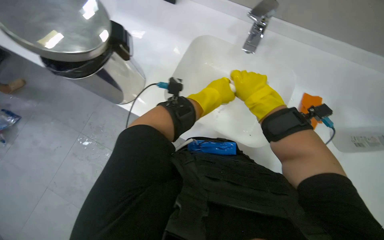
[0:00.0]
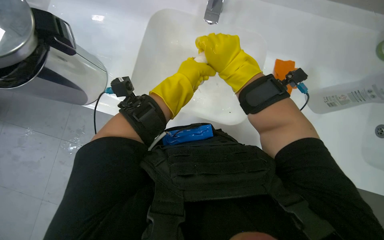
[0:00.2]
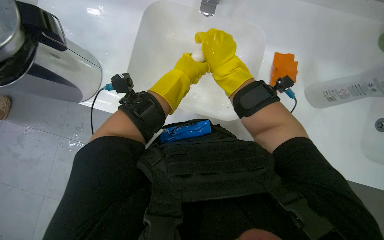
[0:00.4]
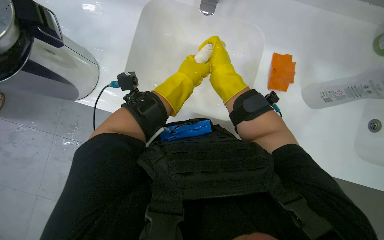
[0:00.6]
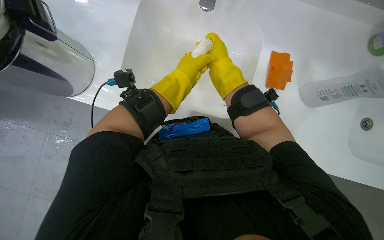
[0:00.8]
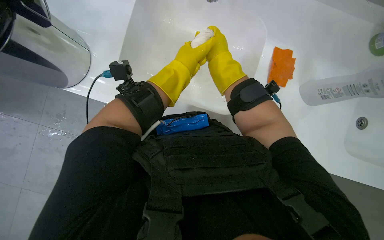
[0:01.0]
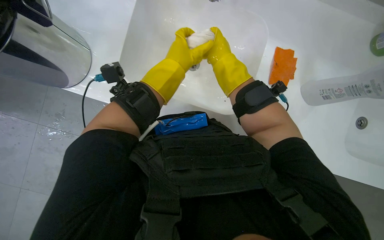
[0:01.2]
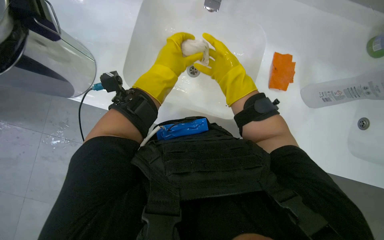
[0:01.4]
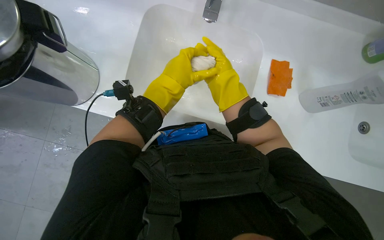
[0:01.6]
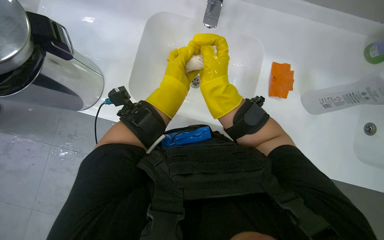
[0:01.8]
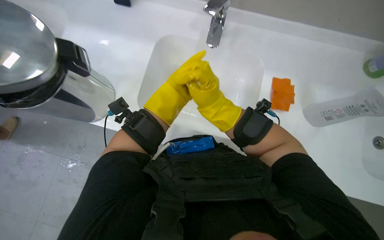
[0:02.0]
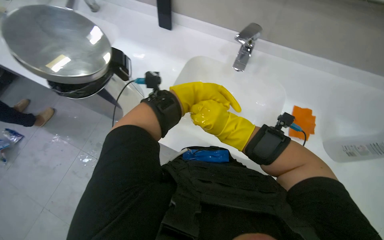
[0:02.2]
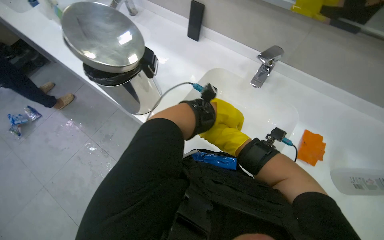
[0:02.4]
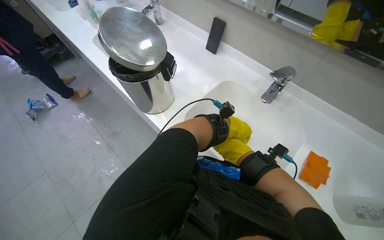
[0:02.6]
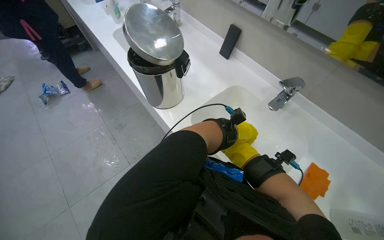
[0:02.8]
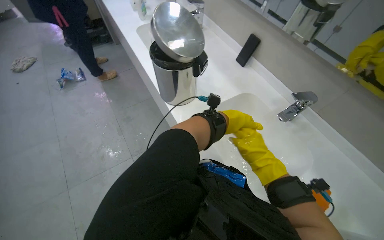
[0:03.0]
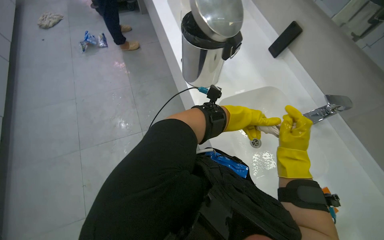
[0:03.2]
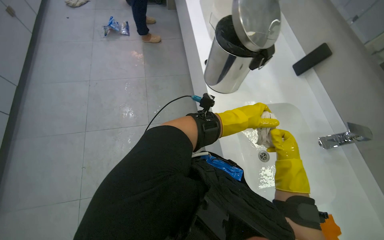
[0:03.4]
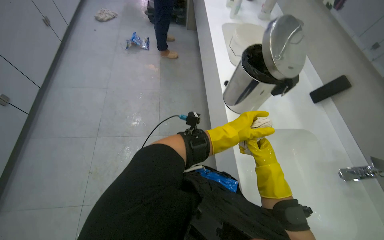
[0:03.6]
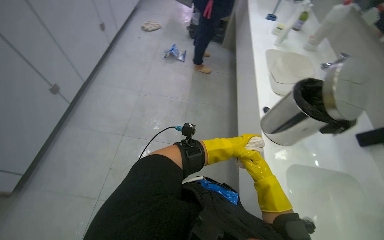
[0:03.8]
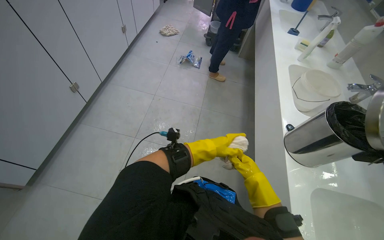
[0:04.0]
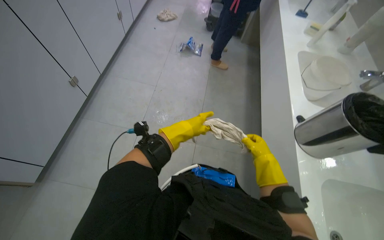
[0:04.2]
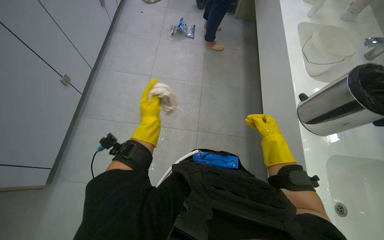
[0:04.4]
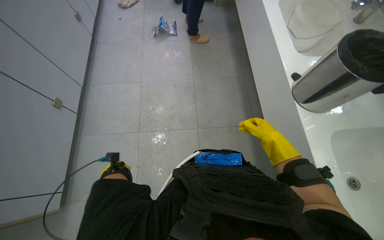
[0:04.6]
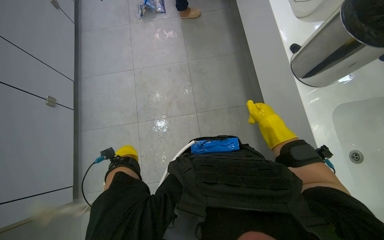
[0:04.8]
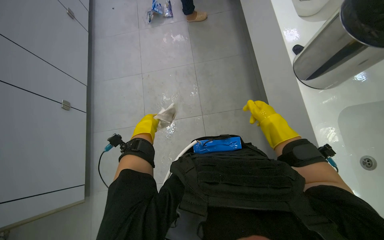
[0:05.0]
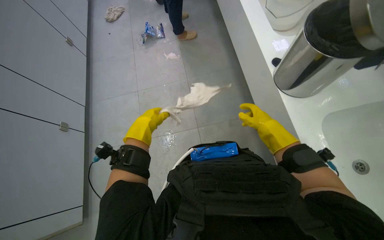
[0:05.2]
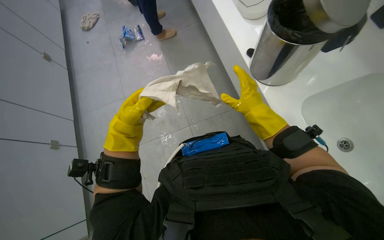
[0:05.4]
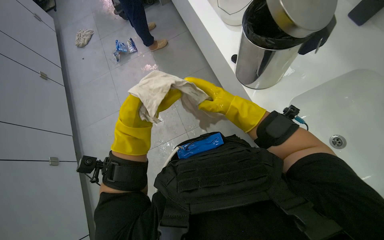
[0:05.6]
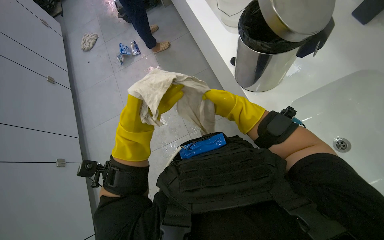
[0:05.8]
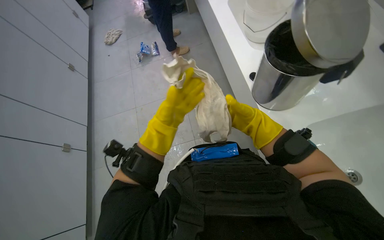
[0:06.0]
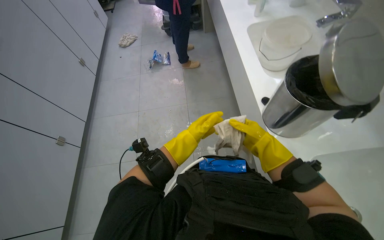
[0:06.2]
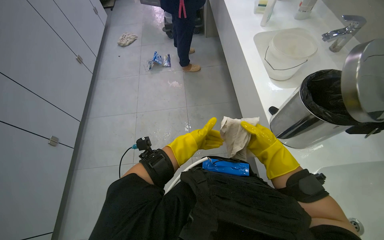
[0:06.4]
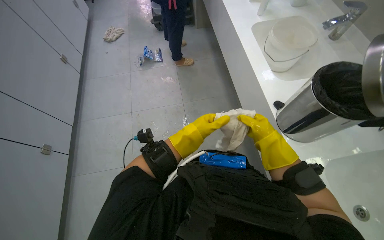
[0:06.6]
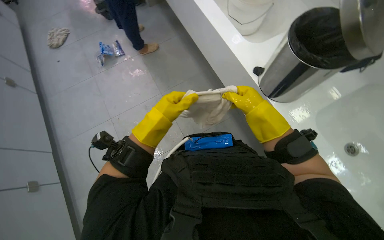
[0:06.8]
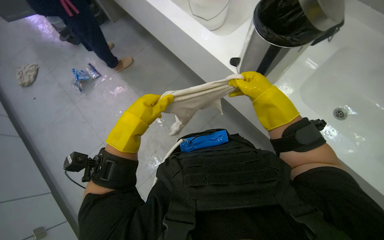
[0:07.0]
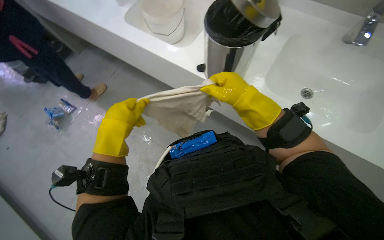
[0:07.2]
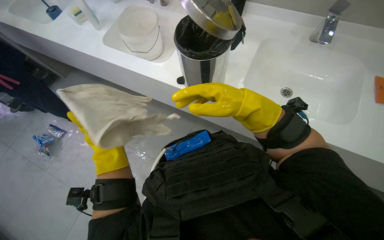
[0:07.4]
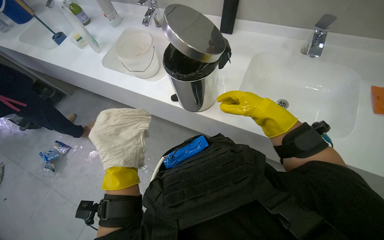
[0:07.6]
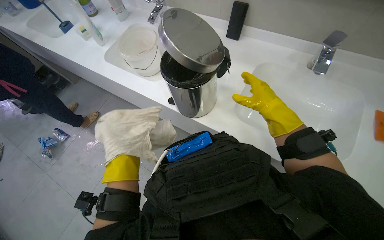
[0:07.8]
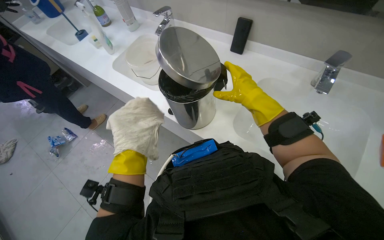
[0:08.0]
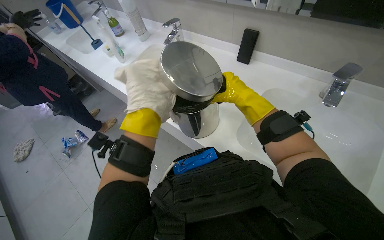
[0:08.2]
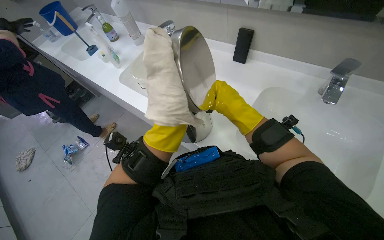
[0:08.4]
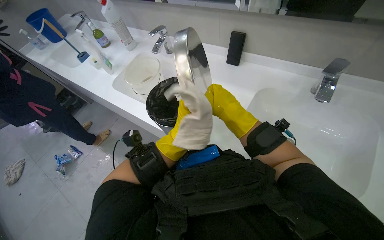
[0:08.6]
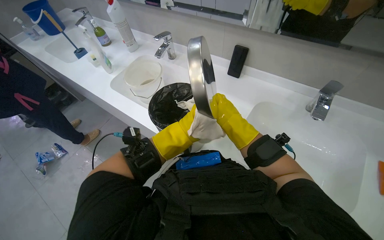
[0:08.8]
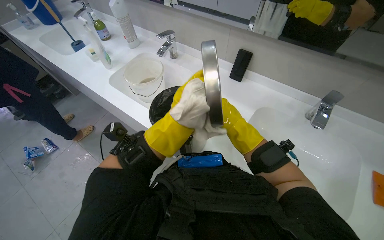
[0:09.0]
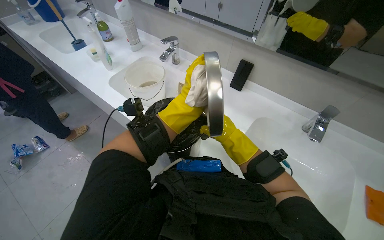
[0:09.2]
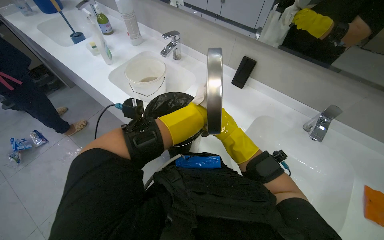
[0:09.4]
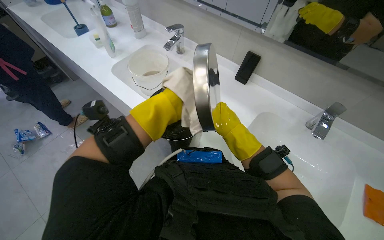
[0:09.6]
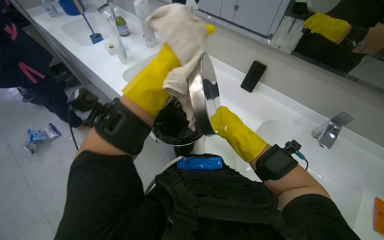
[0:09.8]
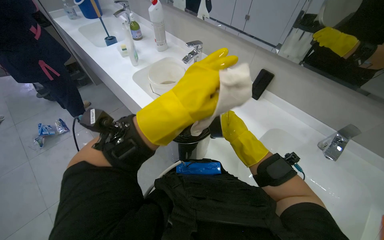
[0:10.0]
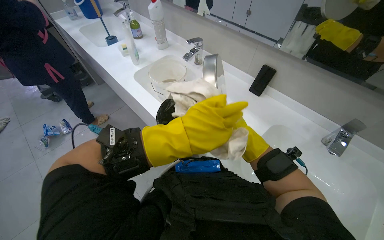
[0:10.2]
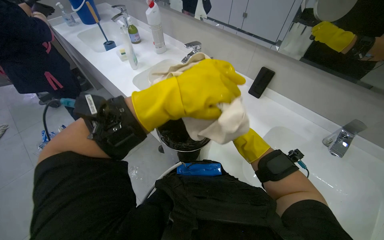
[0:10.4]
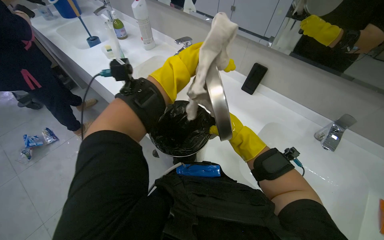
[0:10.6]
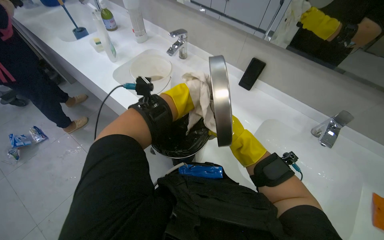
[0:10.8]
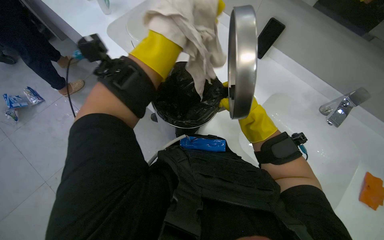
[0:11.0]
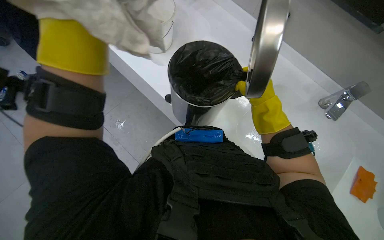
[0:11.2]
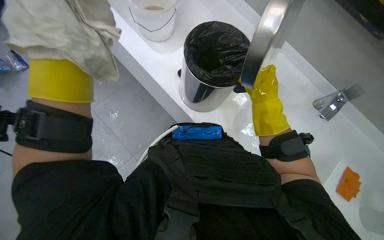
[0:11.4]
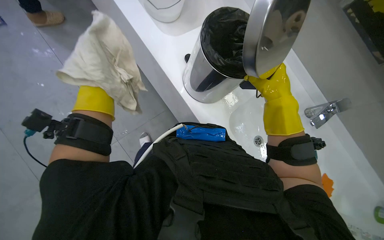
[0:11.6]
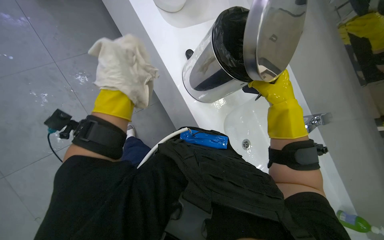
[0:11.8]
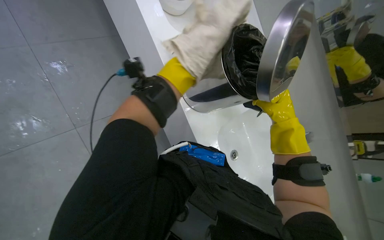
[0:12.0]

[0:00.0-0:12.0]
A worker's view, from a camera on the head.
Job: preparing cleaning supplies.
The whole recording: Washing cloth and wiping bin. The worker washes a cleaning cloth and then uses it to wipe the lid of a trash bin.
0:01.6 to 0:03.0: The head rotates approximately 45 degrees to the left. The view tilts approximately 25 degrees upward.
0:03.0 to 0:04.4: The camera travels some 40 cm. The wearer's head swings roughly 35 degrees to the left.
0:04.4 to 0:06.0: Everything in view rotates roughly 25 degrees counterclockwise. The right hand goes nearer and farther, about 25 cm each way, reversing 2 times.
0:06.0 to 0:07.6: The head rotates approximately 50 degrees to the right.
0:09.0 to 0:10.4: The right hand goes about 25 cm to the right and farther from the camera.
0:10.4 to 0:12.0: The view tips downward by roughly 25 degrees. The right hand is displaced nearer to the camera by roughly 10 cm.

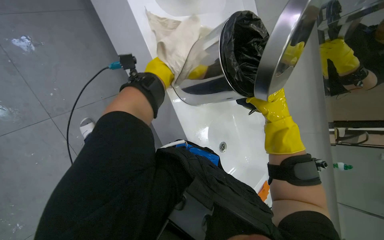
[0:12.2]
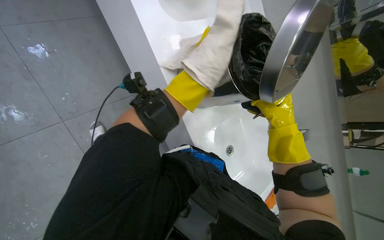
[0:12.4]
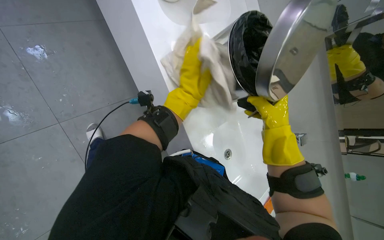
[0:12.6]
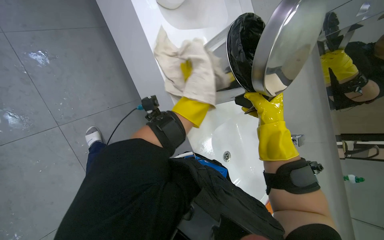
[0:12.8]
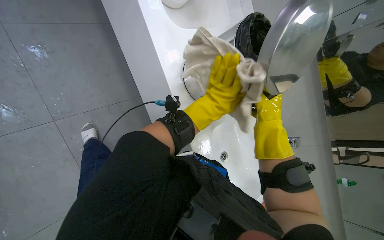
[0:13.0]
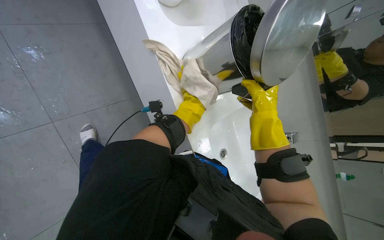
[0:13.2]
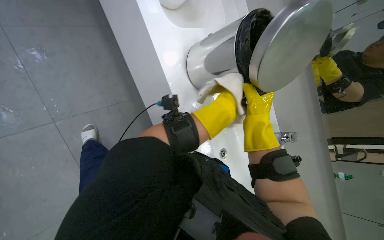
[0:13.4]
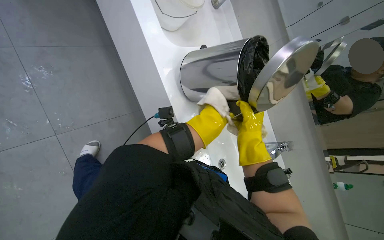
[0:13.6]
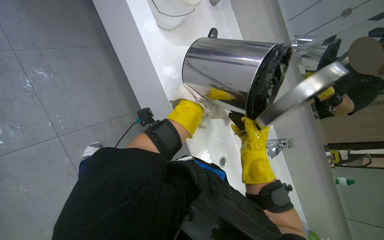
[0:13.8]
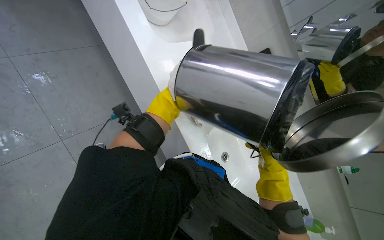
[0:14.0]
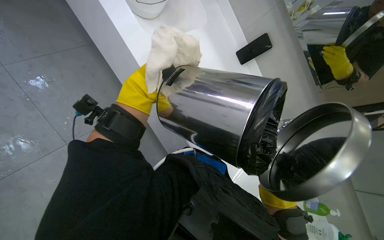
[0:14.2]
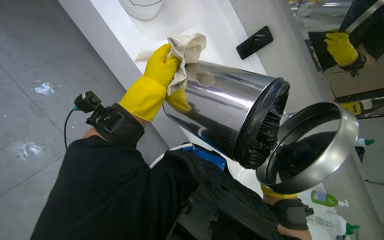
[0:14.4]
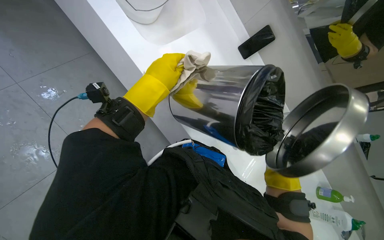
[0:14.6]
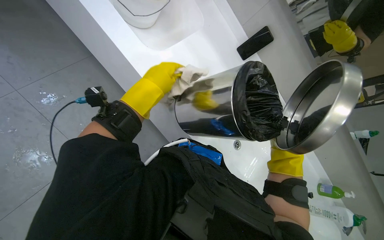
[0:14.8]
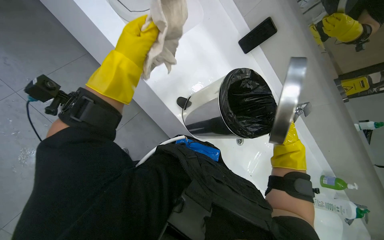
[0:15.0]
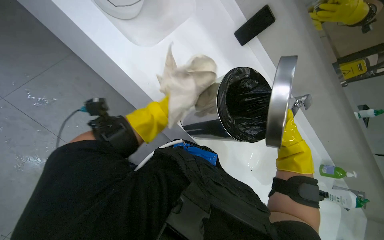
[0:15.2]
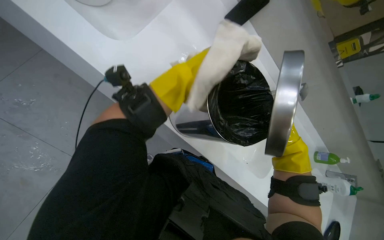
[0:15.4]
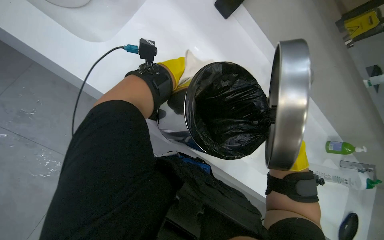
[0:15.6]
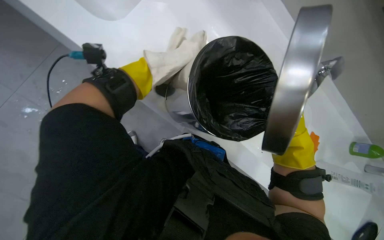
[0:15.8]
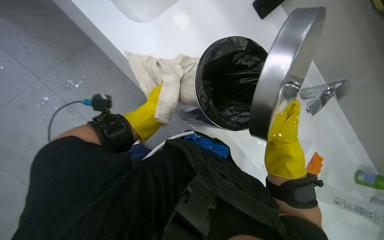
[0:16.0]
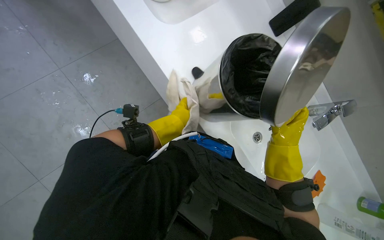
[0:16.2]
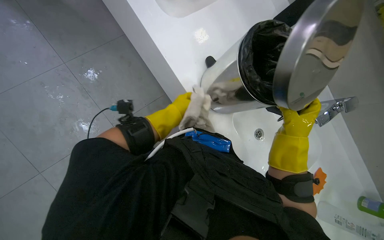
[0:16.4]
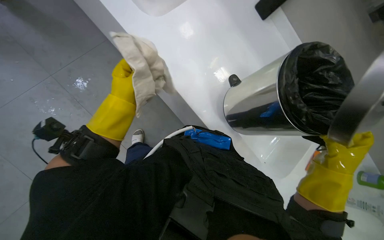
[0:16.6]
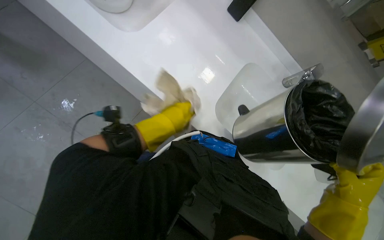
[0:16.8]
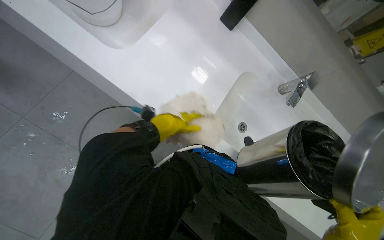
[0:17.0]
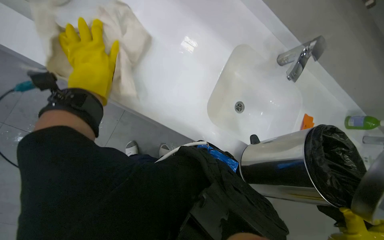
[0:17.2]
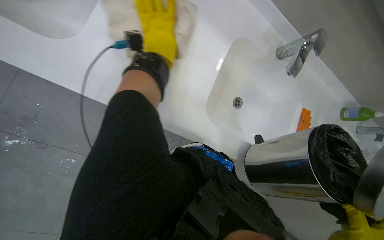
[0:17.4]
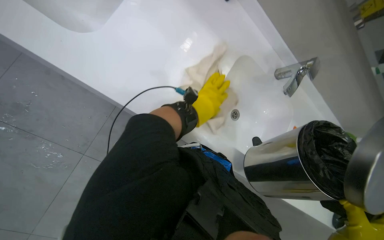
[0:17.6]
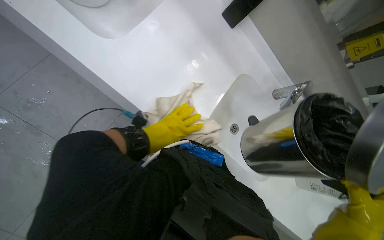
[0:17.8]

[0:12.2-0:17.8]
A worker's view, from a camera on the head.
Job: preparing cleaning supplies.
The whole recording: Washing cloth and wiping bin. The worker washes a cleaning cloth and then uses it to wipe the lid of a trash bin.
0:12.2 to 0:13.6: The left hand is displaced to the right and down the picture by some 20 cm; the right hand travels to the left by roughly 10 cm.
0:13.6 to 0:15.0: The left hand travels up the picture and nearer to the camera by approximately 20 cm; the right hand is displaced to the right by roughly 30 cm, and goes down the picture and returns, some 30 cm each way.
0:15.0 to 0:16.4: The camera pitches downward, by some 20 degrees.

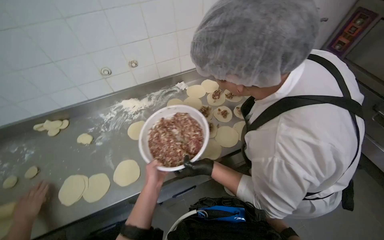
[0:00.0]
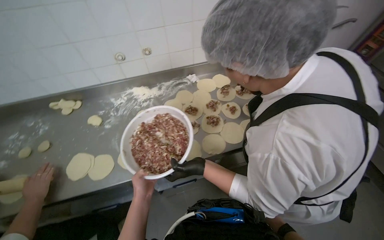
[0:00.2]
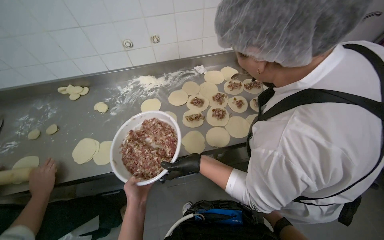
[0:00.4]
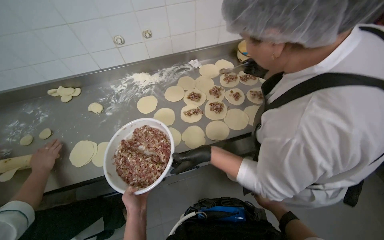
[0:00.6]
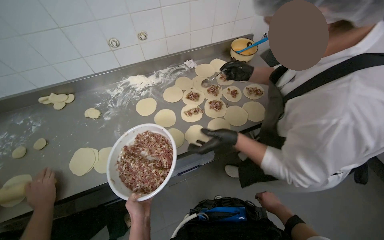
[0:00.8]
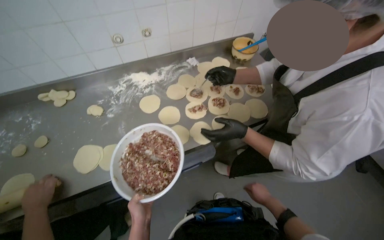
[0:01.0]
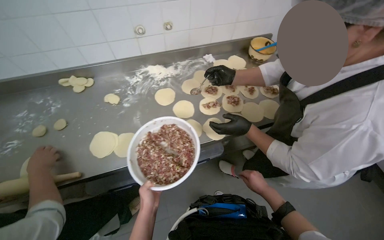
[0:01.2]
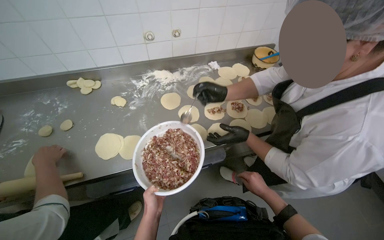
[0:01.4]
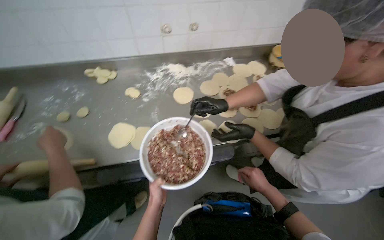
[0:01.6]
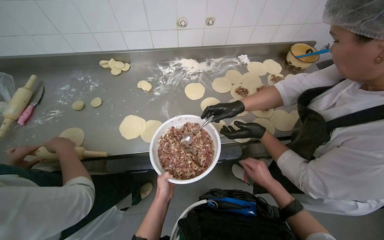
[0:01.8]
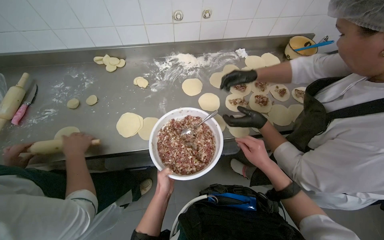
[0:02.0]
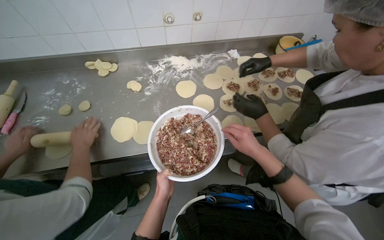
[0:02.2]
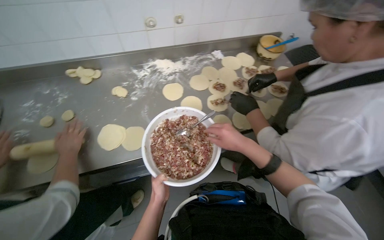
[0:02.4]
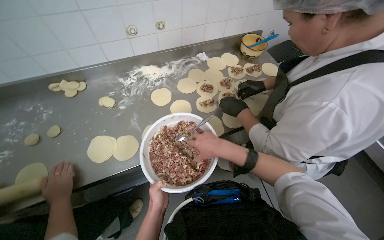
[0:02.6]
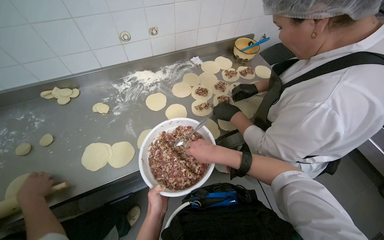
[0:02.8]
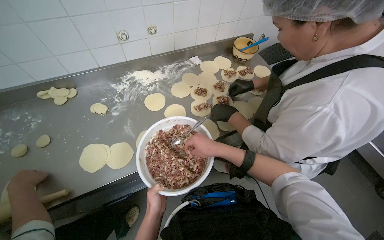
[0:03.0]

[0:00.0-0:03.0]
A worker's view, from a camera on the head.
Job: preparing food.
The whole recording: Placing filling onto dough circles. The worker scoops meat filling from a bowl and places it onto flattened dough circles.
0:00.0 to 0:01.6: The left hand is displaced down the picture by approximately 30 cm.
0:01.6 to 0:03.0: The right hand goes approximately 30 cm to the left, up the picture and nearer to the camera.
